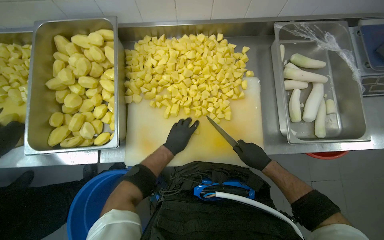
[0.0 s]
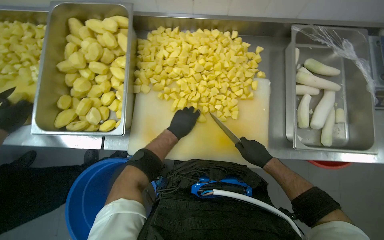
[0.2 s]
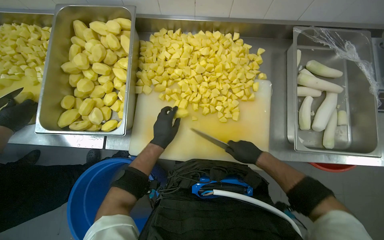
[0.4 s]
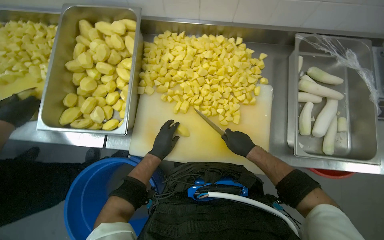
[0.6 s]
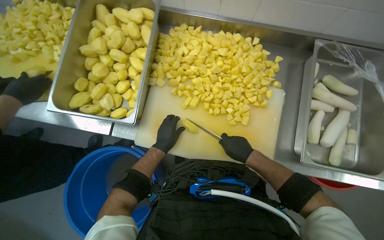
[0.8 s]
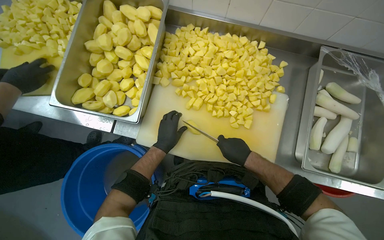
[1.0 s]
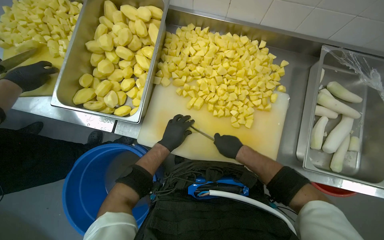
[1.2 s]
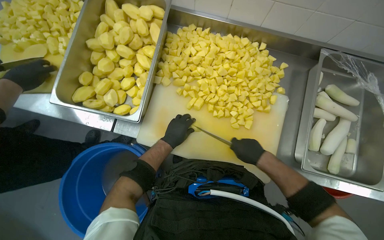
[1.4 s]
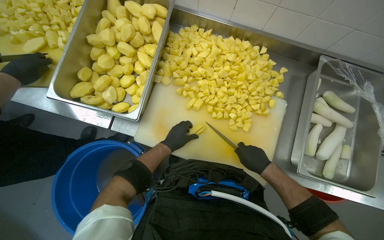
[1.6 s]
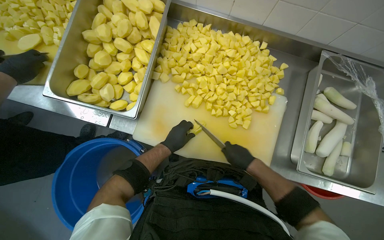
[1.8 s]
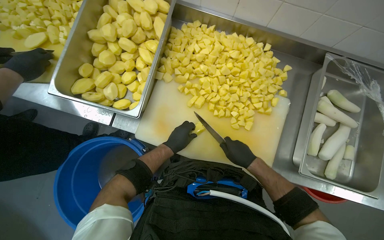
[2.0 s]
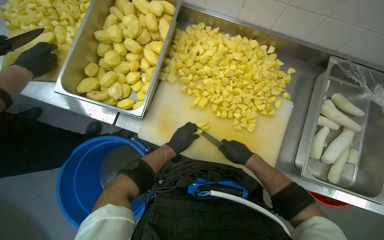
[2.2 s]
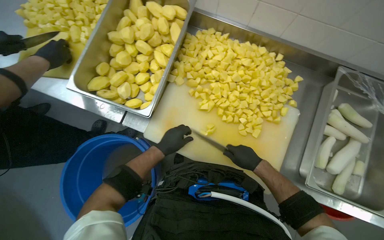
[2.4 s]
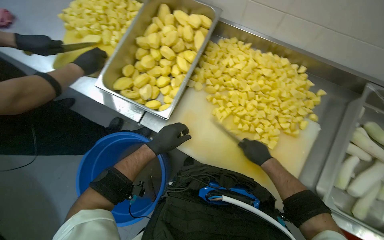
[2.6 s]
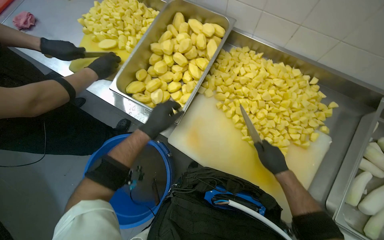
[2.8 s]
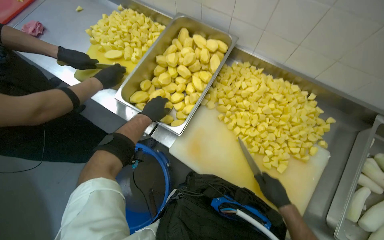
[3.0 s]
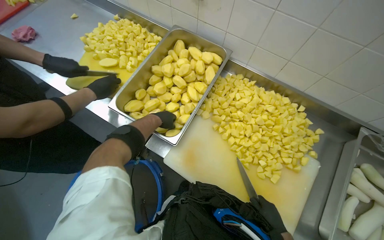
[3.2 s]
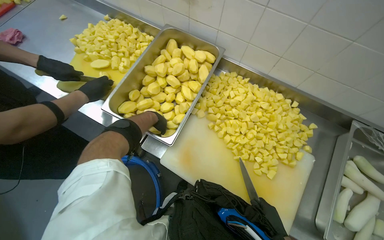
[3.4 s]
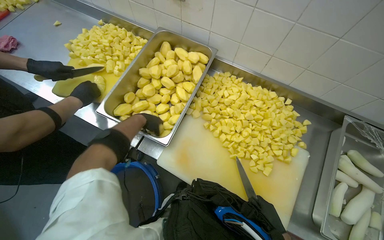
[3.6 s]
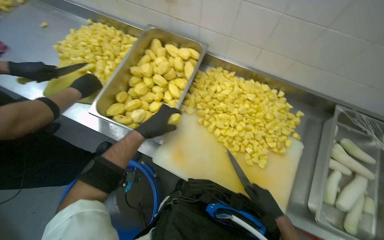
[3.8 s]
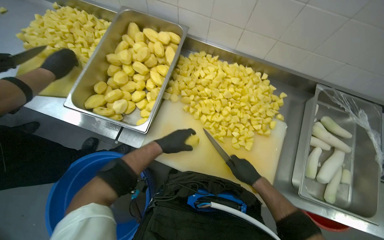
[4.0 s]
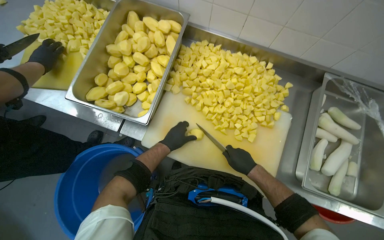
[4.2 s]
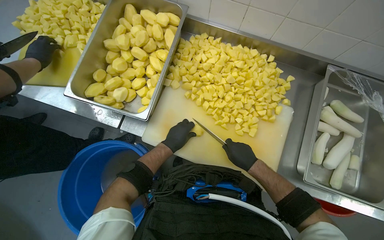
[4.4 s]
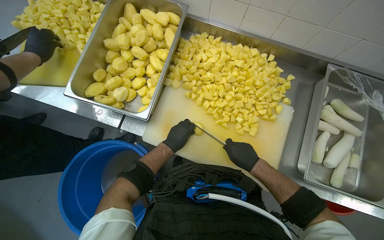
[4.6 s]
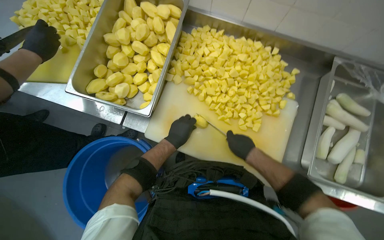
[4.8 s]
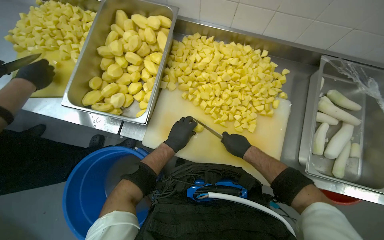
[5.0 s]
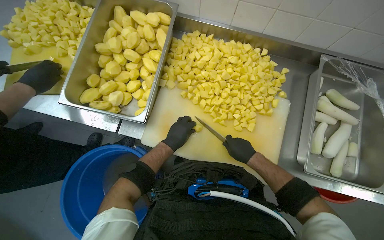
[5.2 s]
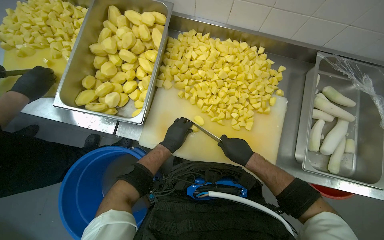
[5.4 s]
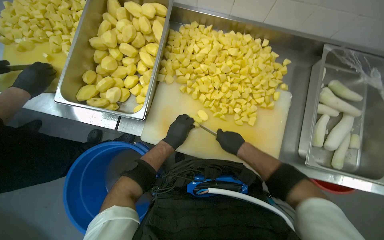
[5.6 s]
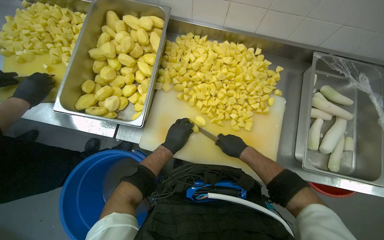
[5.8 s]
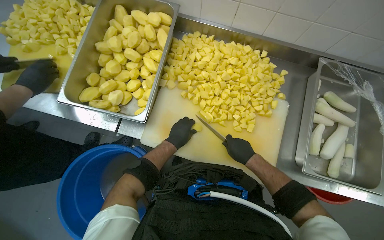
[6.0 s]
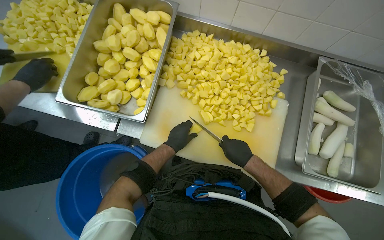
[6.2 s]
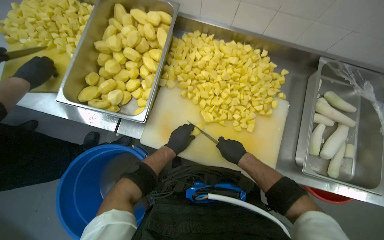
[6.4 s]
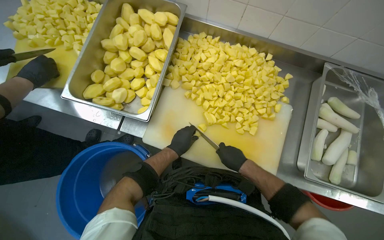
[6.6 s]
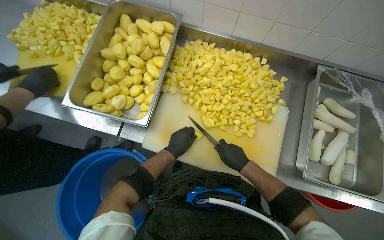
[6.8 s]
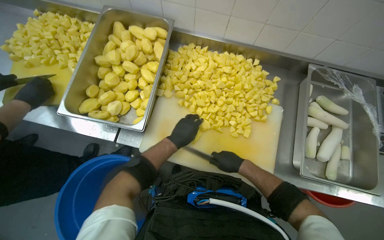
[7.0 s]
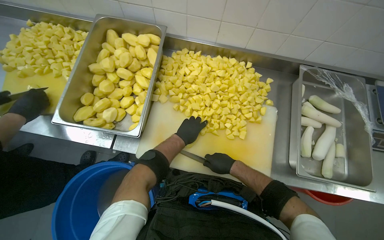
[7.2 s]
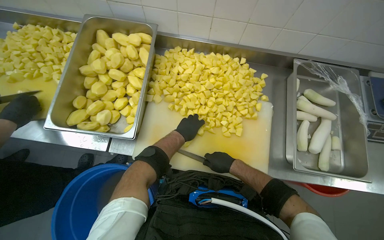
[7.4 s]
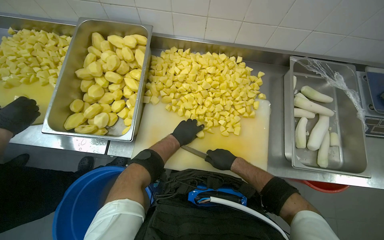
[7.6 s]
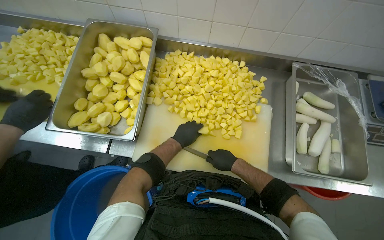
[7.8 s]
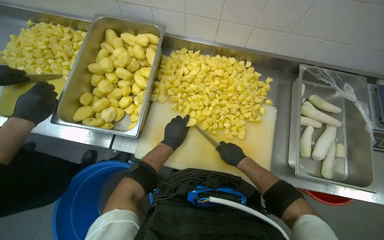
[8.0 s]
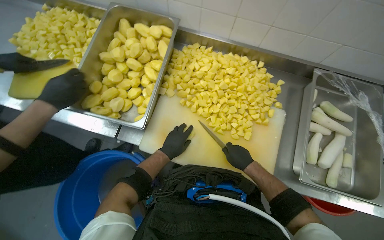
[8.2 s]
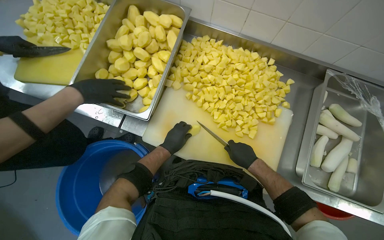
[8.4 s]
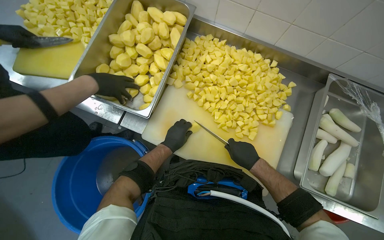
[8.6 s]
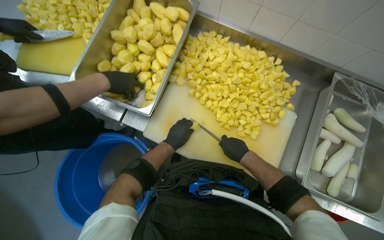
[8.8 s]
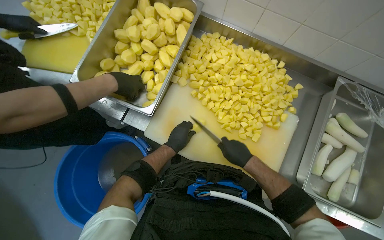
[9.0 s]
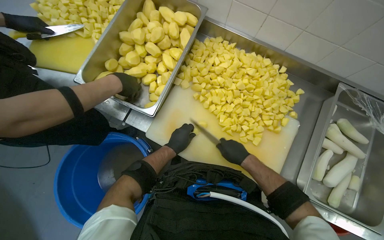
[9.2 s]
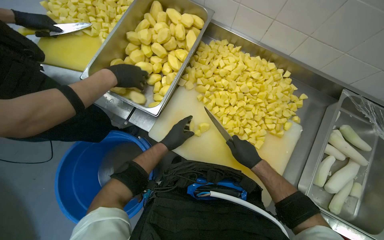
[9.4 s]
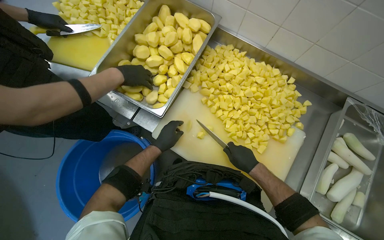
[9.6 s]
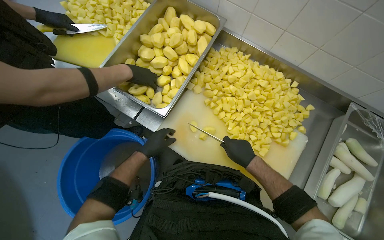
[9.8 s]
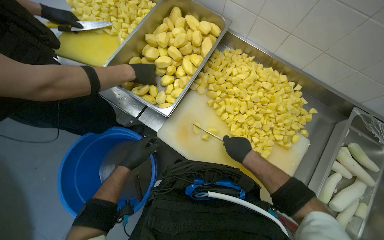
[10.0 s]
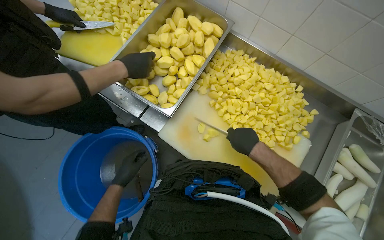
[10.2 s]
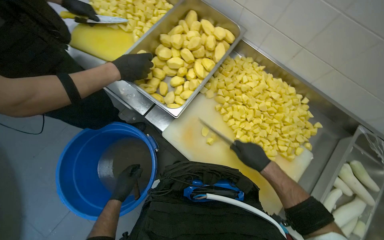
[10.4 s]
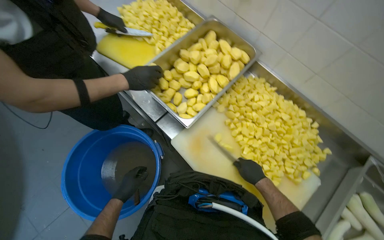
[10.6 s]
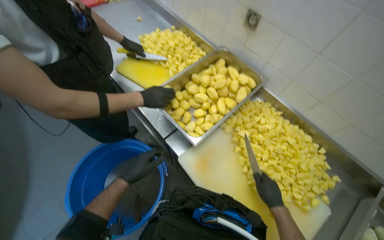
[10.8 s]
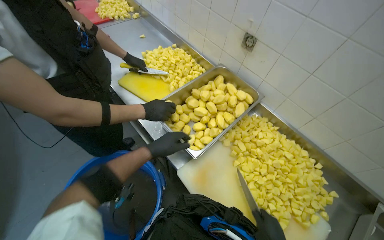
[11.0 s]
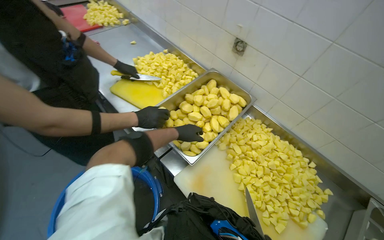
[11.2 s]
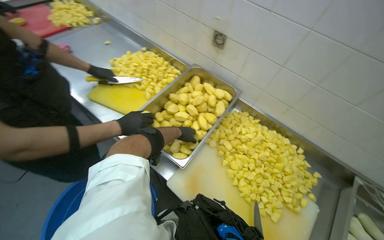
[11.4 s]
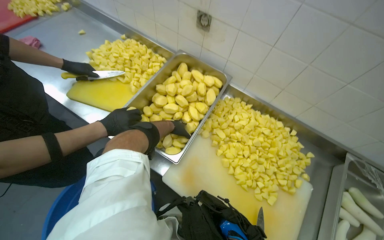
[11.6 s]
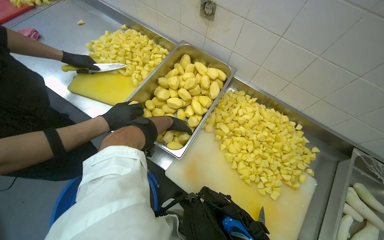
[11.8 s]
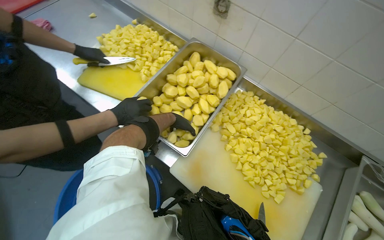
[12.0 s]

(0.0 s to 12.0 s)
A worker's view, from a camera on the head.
Job: preparing food.
The whole recording: Cutting potatoes into pieces. The worker dices peeled potatoes into smaller pieces on a cutting board.
1.6 s - 3.0 s: The left hand shifts some 25 cm to the left and up the picture.
3.0 s - 4.4 s: The left hand goes approximately 25 cm to the right and down the picture.
4.4 s - 6.0 s: The hands make small movements and keep their place.
6.0 s - 7.6 s: The hands make small movements and keep their place.
9.0 s - 10.4 s: The left hand is displaced to the left and down the picture by some 30 cm.
10.4 s - 12.0 s: The left hand goes some 40 cm up the picture and to the right.

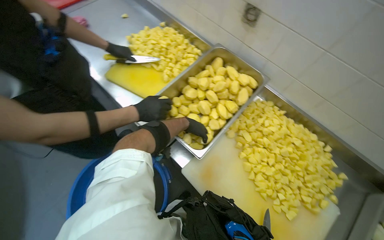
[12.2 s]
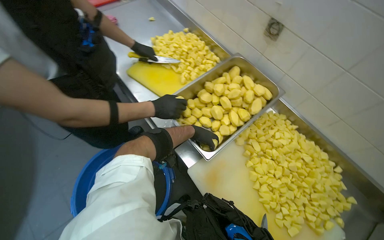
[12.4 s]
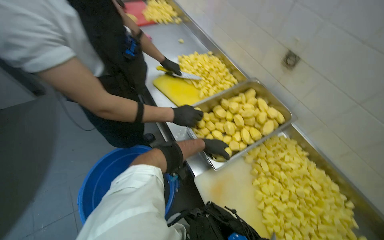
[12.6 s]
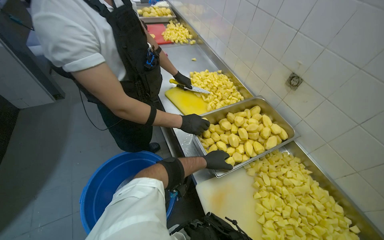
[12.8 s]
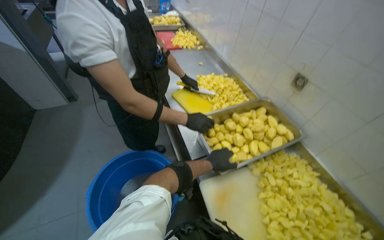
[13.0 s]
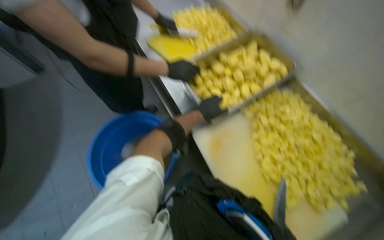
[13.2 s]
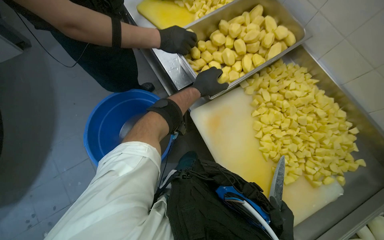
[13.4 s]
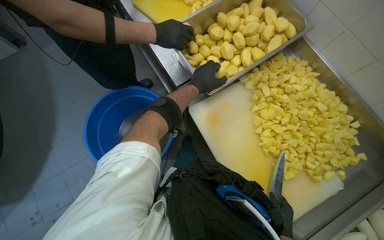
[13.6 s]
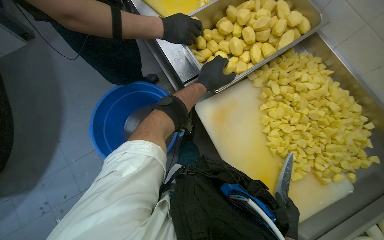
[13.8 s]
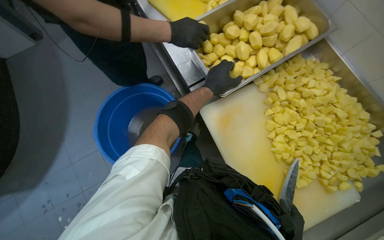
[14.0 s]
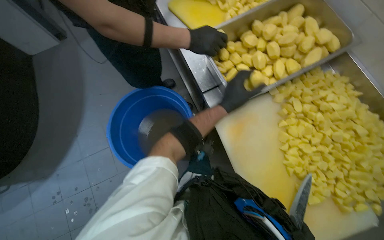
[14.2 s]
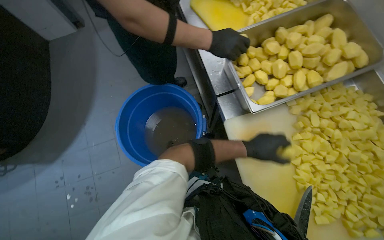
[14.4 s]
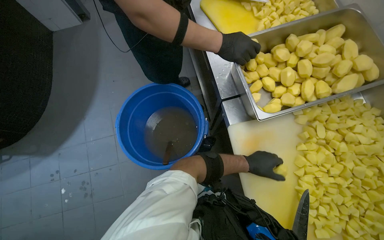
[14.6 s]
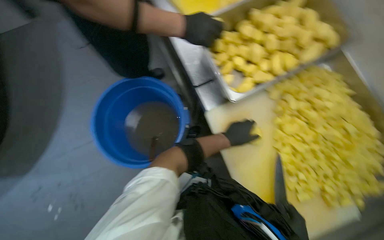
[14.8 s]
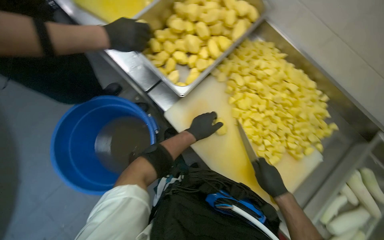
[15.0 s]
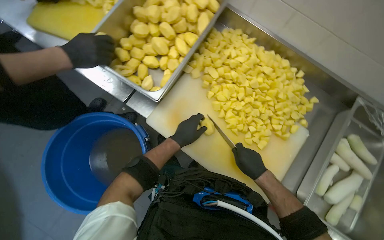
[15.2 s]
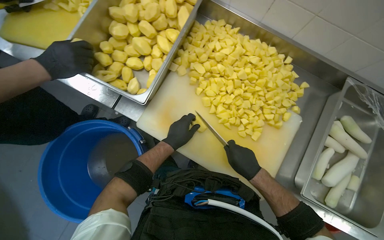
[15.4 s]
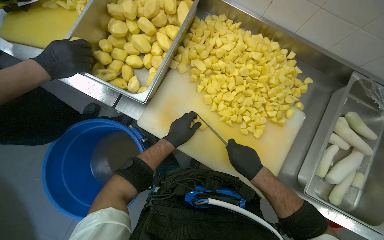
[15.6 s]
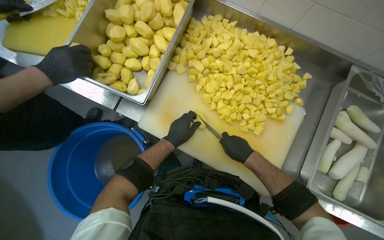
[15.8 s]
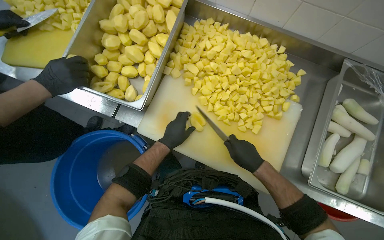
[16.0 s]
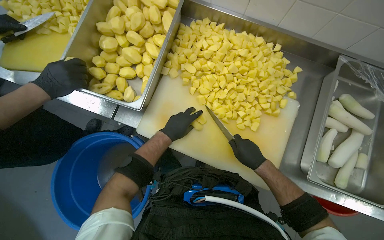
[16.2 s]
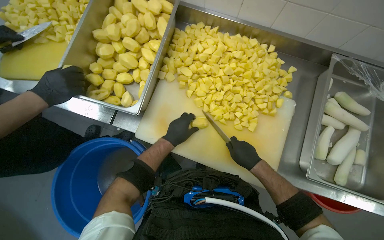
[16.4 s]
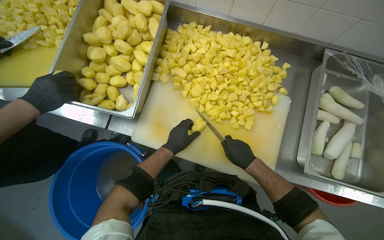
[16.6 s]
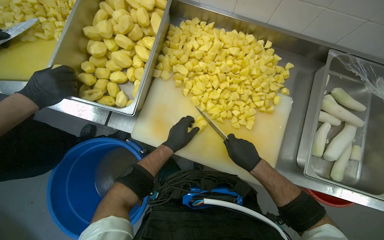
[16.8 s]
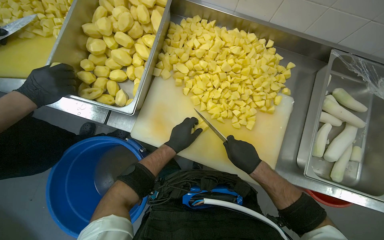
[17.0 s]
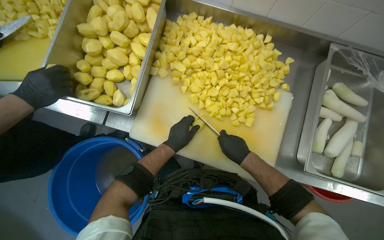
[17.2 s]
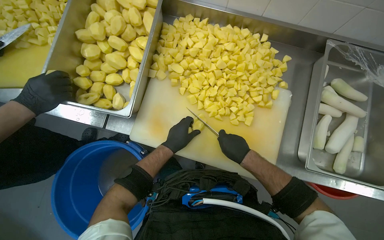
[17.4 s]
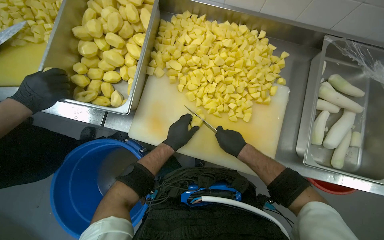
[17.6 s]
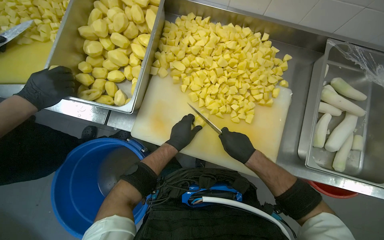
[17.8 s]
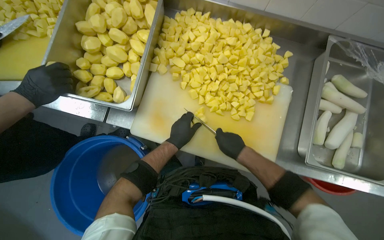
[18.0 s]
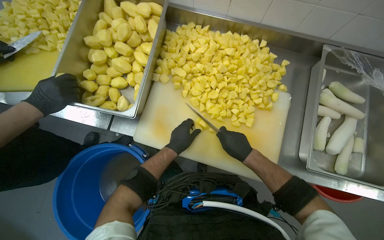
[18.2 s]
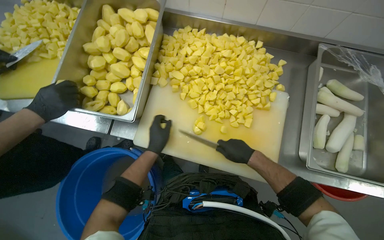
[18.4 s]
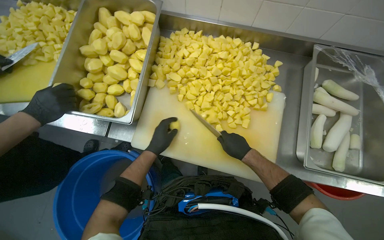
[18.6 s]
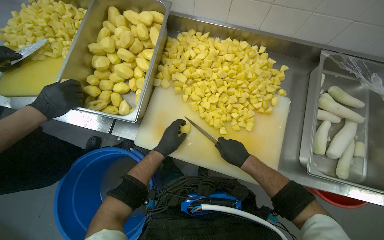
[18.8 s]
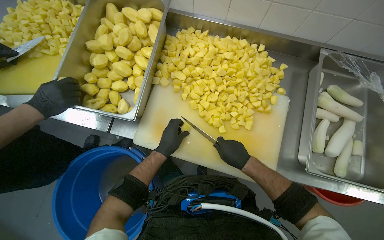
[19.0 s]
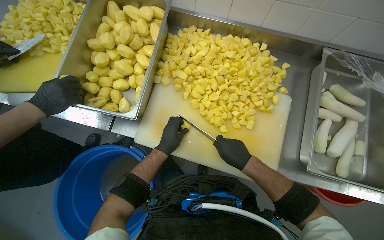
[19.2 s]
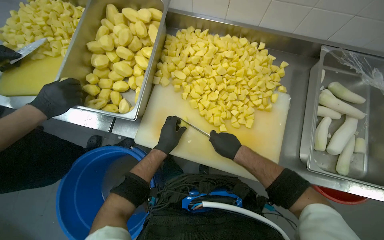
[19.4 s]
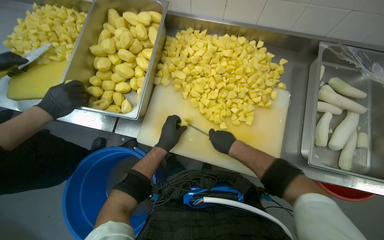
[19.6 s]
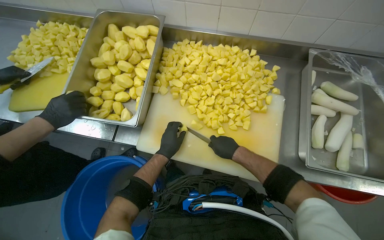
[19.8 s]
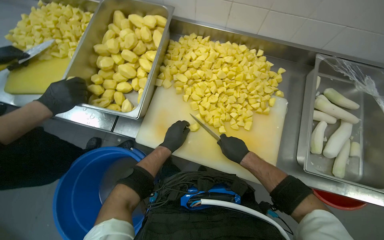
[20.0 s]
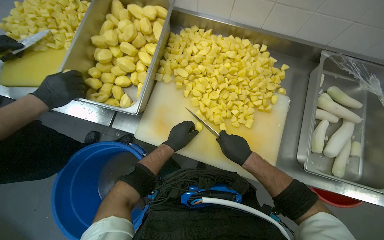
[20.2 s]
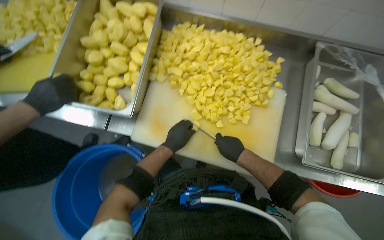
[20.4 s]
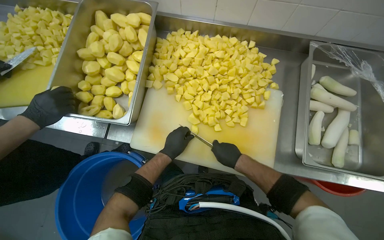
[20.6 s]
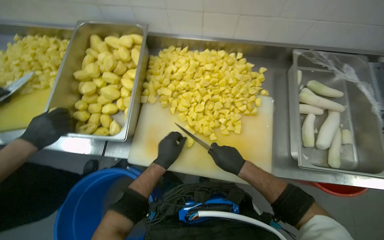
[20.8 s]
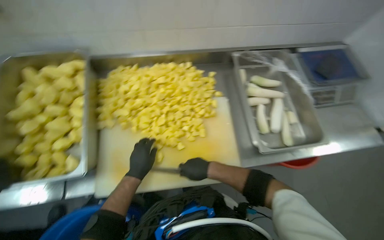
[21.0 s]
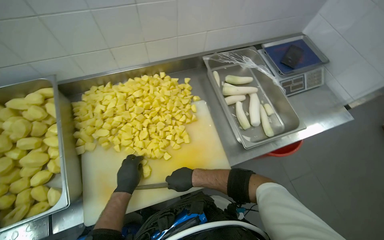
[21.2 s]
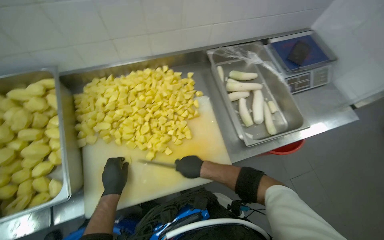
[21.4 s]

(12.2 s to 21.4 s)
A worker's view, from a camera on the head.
Job: preparing food.
The whole recording: Cutting potatoes into pieces. The worker dices peeled potatoes into smaller pieces on a cutting board.
16.8 s - 19.8 s: The hands work in one place, with small movements.
19.8 s - 21.4 s: The head turns to the right by about 30 degrees.
